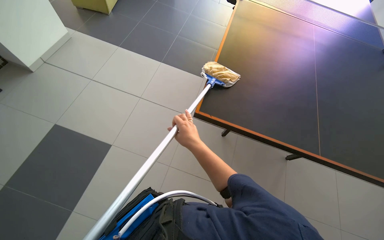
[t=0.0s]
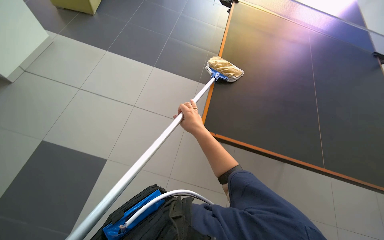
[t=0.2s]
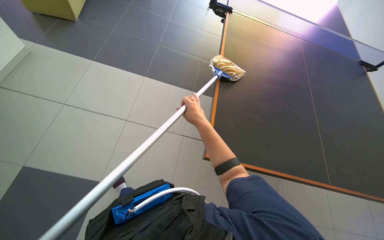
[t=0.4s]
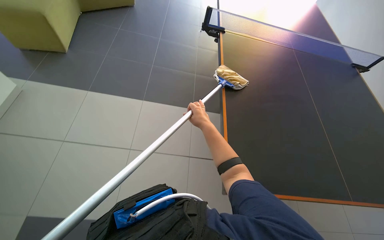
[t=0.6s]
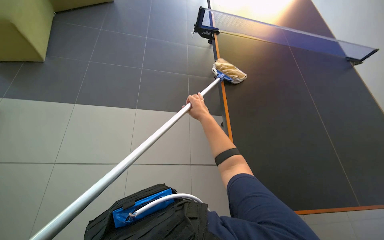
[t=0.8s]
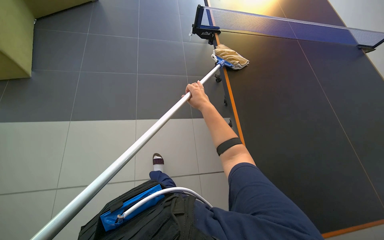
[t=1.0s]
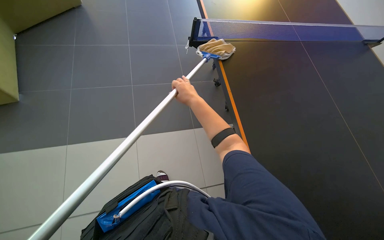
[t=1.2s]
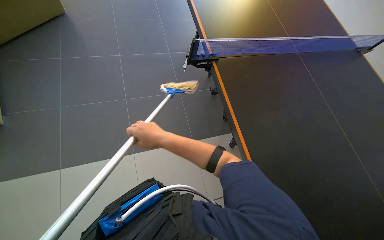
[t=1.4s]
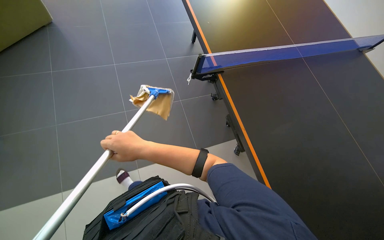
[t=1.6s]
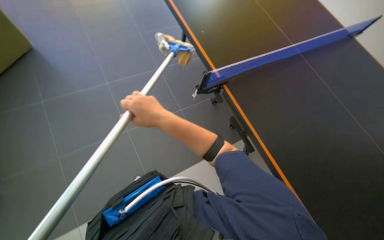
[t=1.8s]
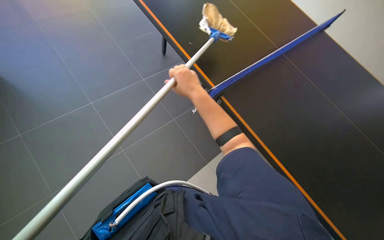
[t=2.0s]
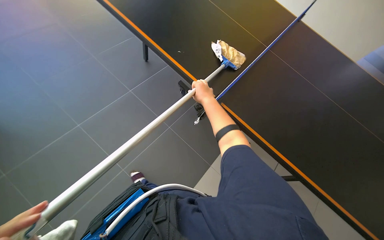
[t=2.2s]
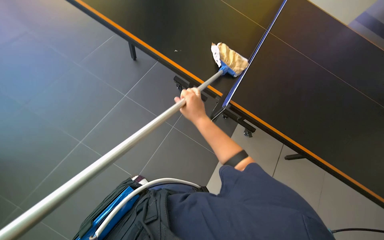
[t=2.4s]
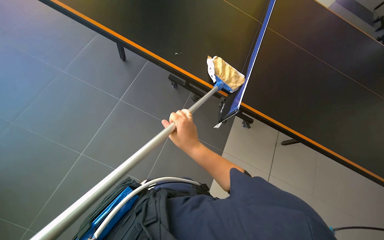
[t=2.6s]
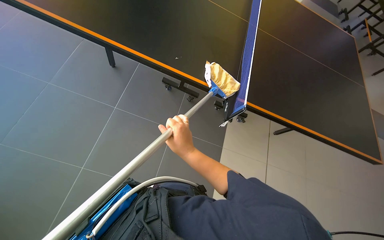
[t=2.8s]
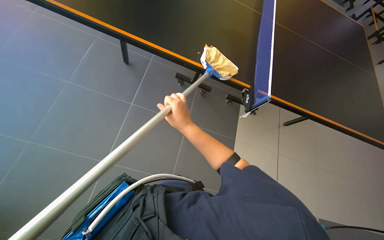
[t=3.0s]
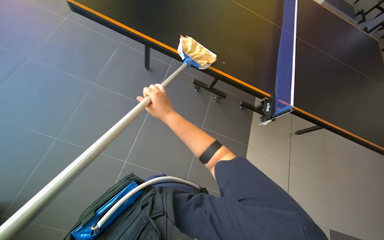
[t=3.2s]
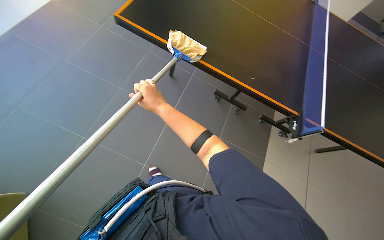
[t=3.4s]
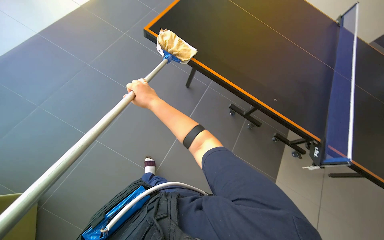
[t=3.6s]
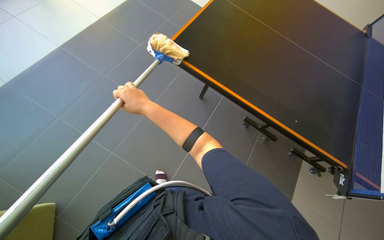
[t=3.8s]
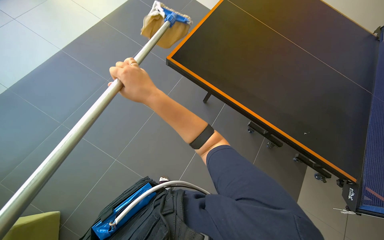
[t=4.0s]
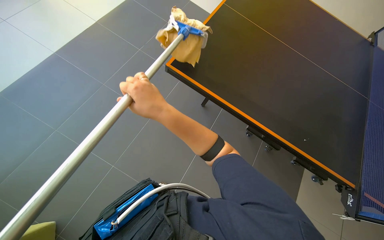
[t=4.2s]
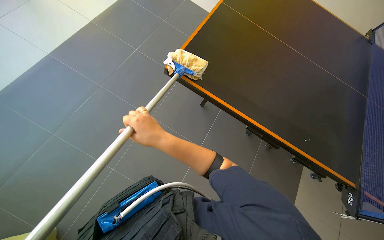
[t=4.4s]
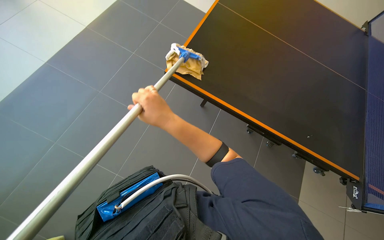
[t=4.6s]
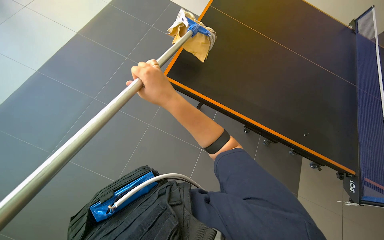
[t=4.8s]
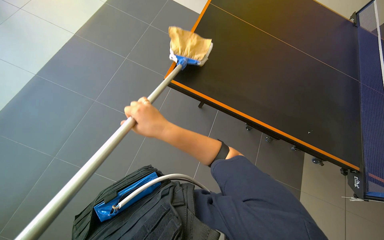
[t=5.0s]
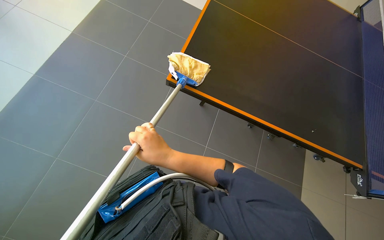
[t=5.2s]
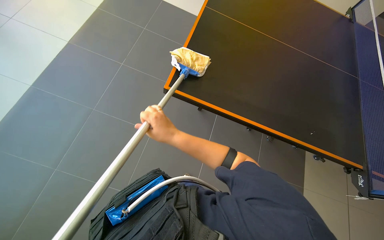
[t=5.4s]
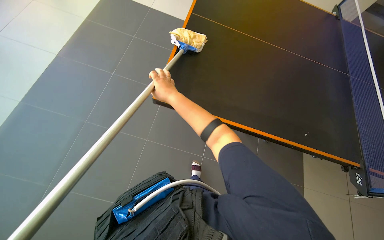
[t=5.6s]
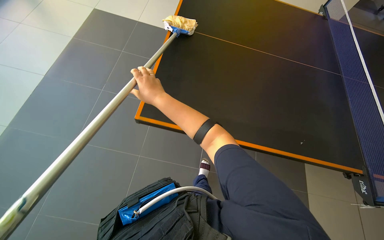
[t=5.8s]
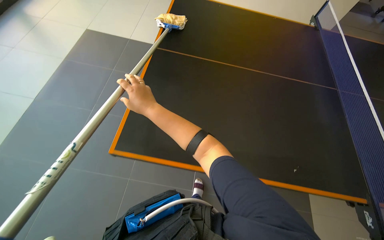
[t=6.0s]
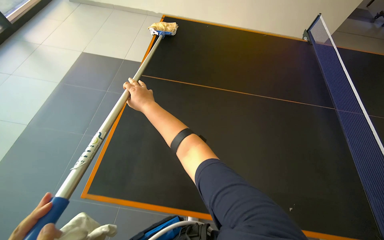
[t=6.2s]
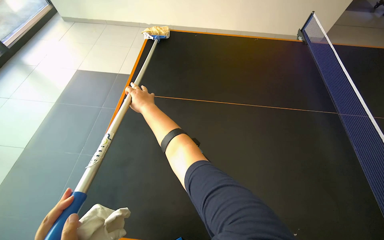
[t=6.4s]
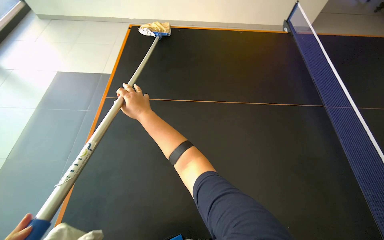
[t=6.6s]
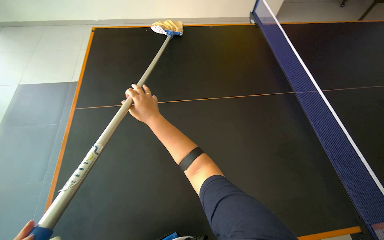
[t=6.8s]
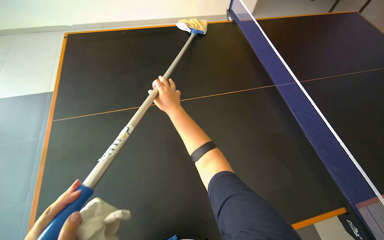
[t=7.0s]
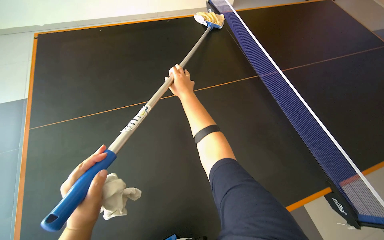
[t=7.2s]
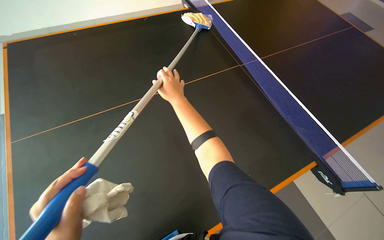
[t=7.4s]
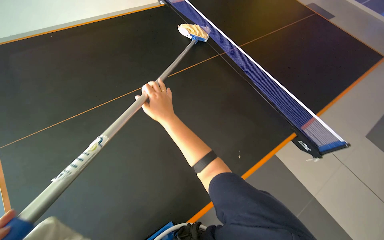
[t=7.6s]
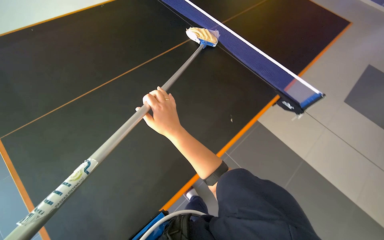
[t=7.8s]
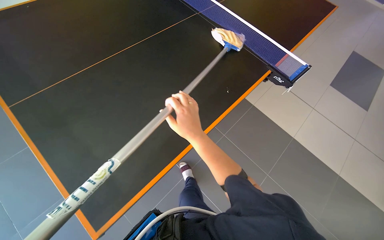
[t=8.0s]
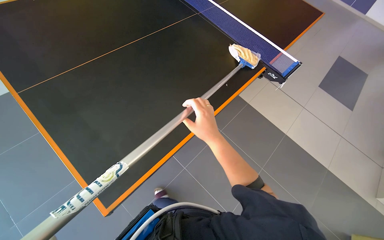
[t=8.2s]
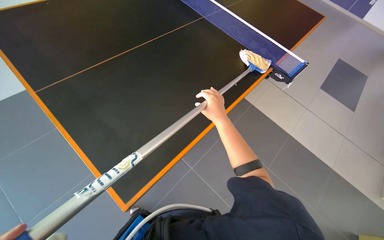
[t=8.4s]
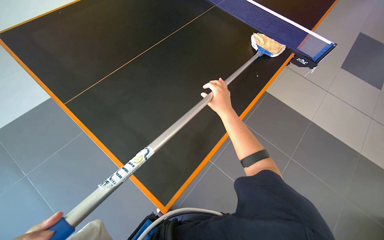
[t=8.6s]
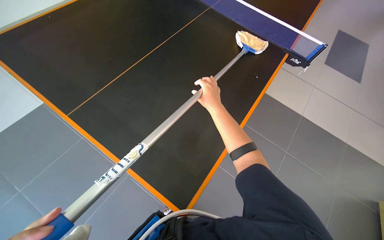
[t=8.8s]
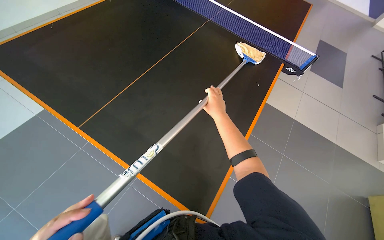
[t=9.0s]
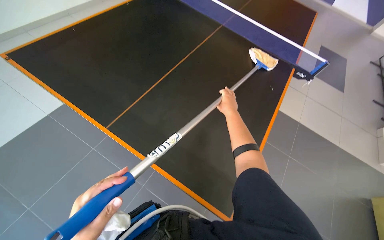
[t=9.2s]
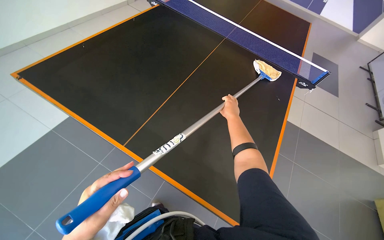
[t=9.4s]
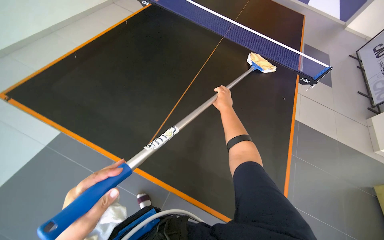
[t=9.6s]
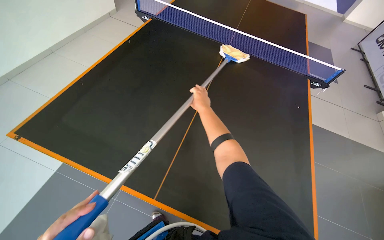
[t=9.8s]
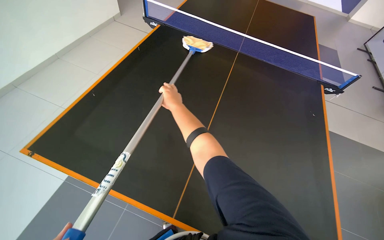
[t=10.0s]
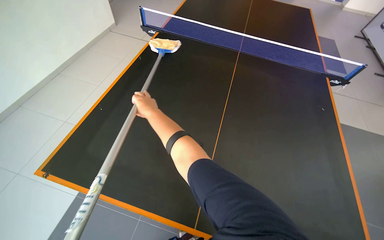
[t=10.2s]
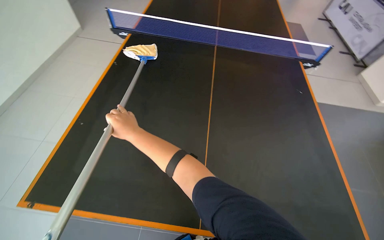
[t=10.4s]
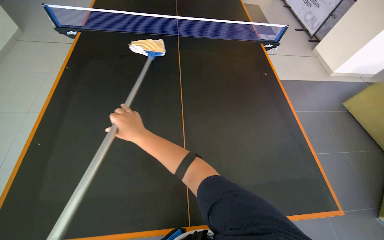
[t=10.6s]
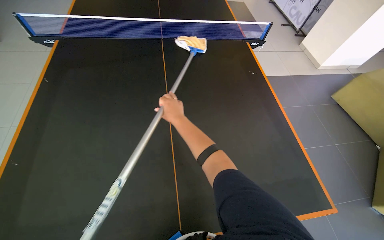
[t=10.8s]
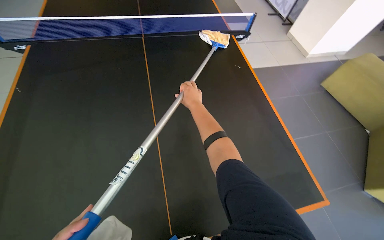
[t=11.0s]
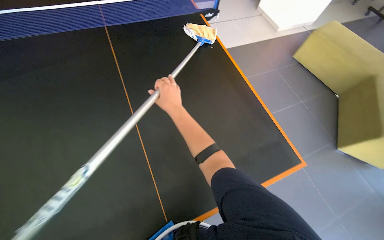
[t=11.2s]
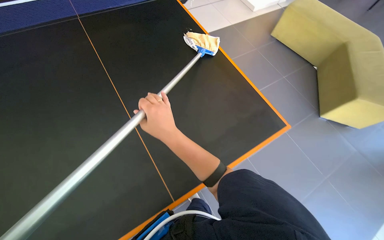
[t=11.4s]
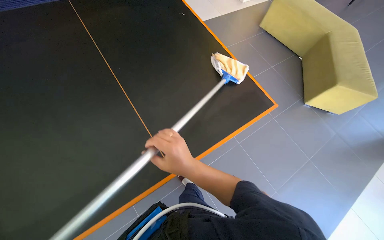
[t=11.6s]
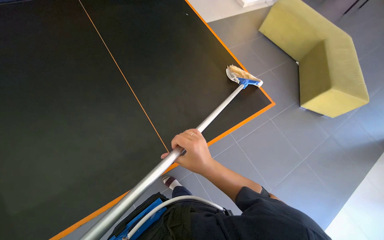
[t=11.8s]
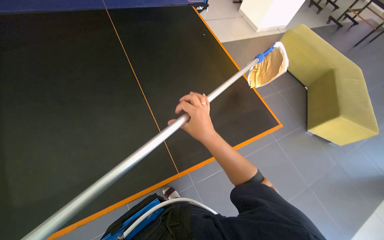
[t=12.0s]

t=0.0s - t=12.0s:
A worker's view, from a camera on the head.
Job: wiping surfaces.
The whole recording: Wiping ping-pong table with mop. The worker wipes the surface of the ping-pong table using a mop.
t=0.0s - t=1.6s: The right hand travels to the left by roughly 15 cm.
t=1.6s - t=3.0s: The camera travels approximately 50 cm. The wearer's head swings about 30 degrees to the right.
t=6.0s - t=7.6s: The wearer looks some 35 degrees further to the right.
t=7.6s - t=9.0s: The right hand moves to the right, roughly 15 cm.

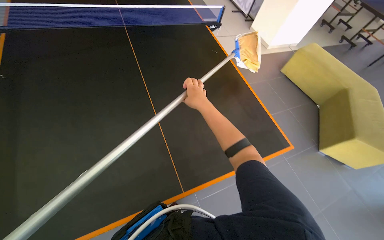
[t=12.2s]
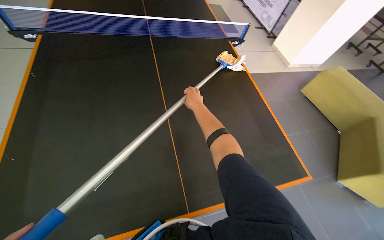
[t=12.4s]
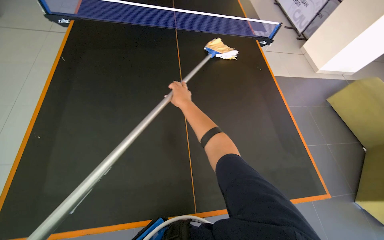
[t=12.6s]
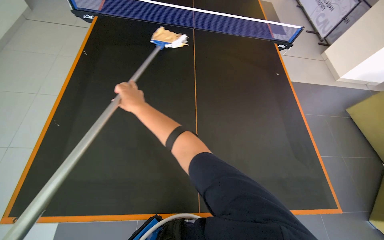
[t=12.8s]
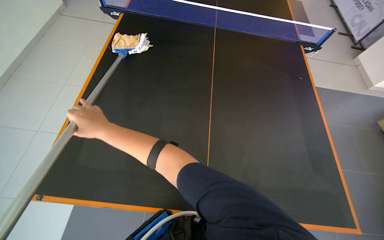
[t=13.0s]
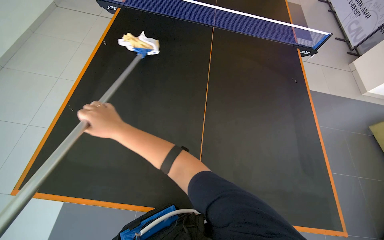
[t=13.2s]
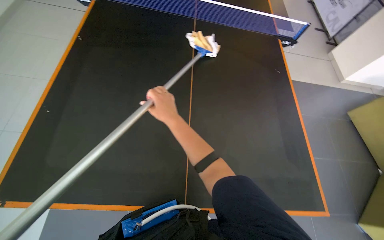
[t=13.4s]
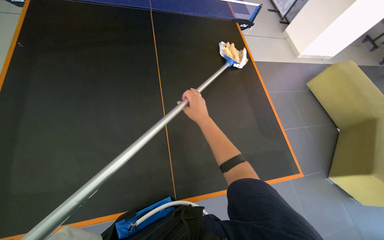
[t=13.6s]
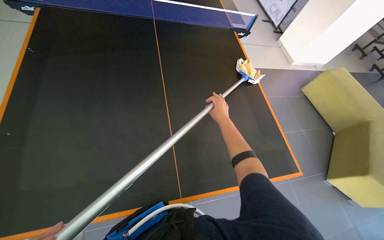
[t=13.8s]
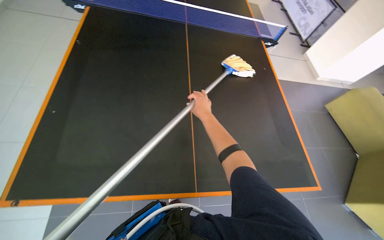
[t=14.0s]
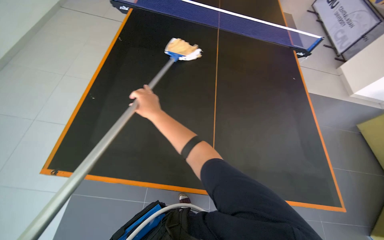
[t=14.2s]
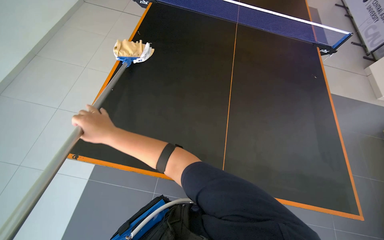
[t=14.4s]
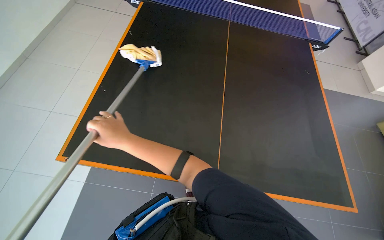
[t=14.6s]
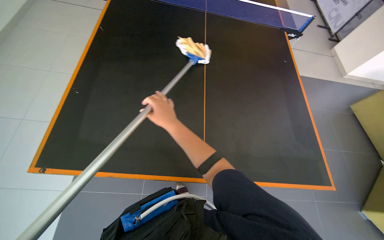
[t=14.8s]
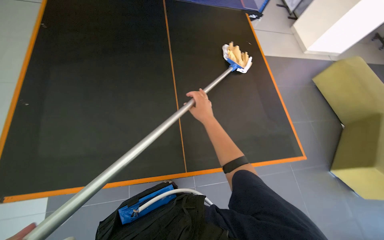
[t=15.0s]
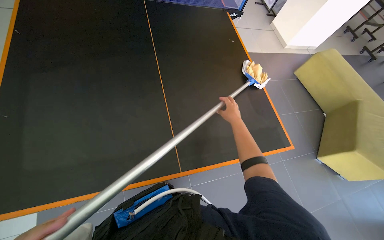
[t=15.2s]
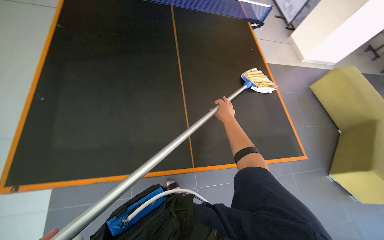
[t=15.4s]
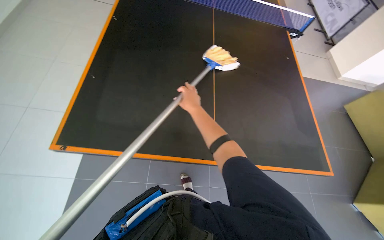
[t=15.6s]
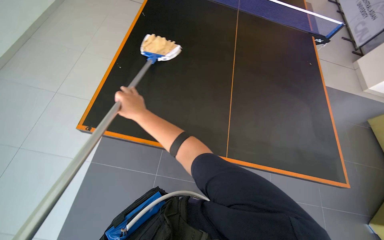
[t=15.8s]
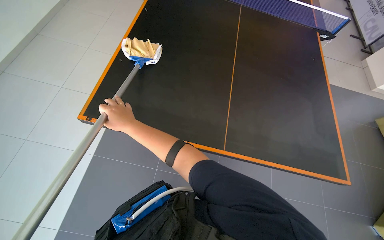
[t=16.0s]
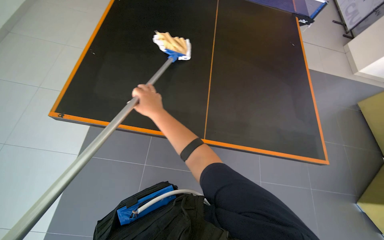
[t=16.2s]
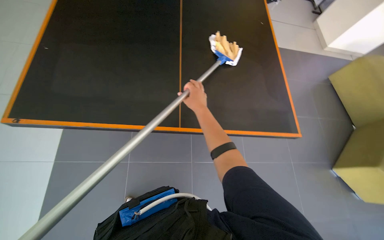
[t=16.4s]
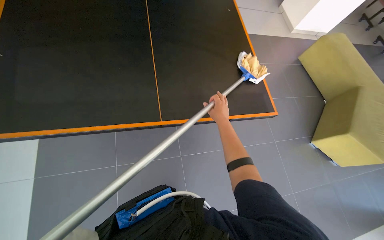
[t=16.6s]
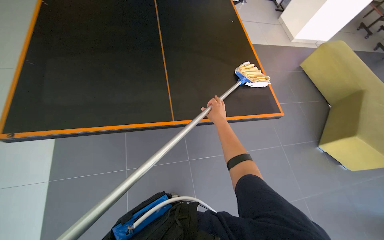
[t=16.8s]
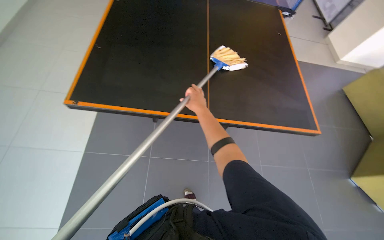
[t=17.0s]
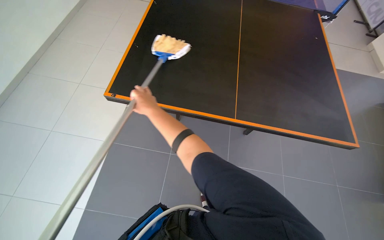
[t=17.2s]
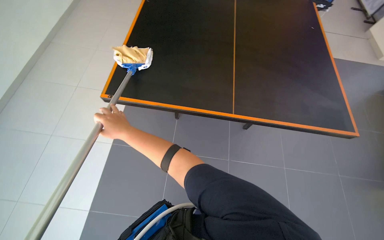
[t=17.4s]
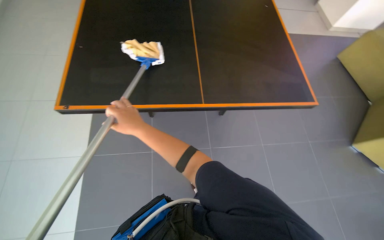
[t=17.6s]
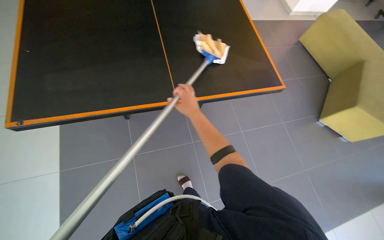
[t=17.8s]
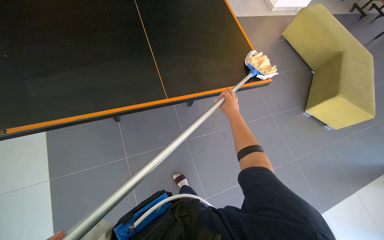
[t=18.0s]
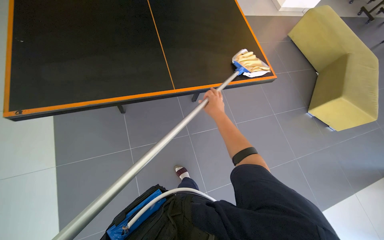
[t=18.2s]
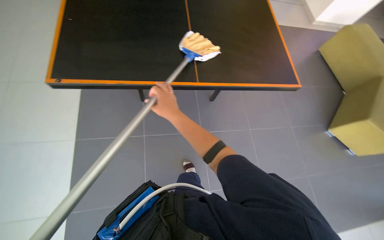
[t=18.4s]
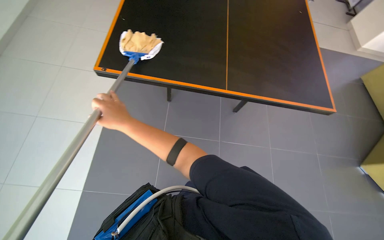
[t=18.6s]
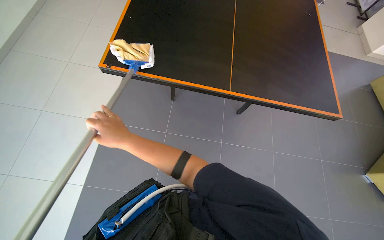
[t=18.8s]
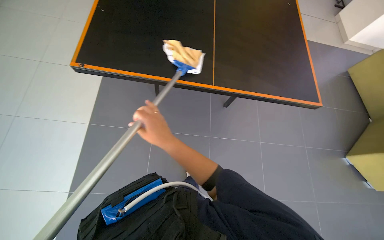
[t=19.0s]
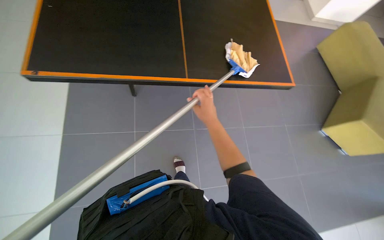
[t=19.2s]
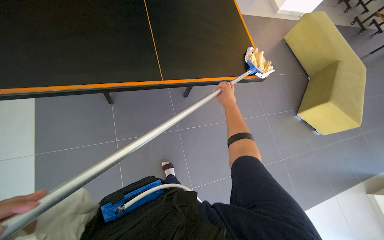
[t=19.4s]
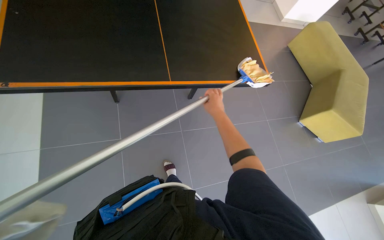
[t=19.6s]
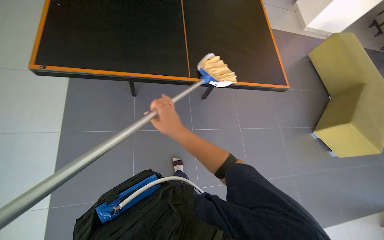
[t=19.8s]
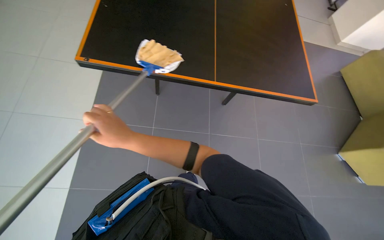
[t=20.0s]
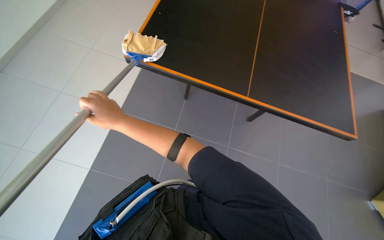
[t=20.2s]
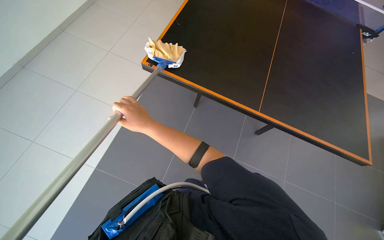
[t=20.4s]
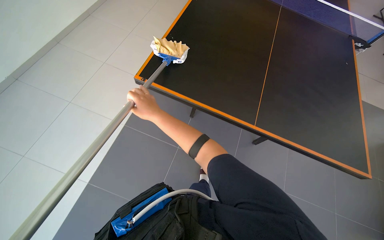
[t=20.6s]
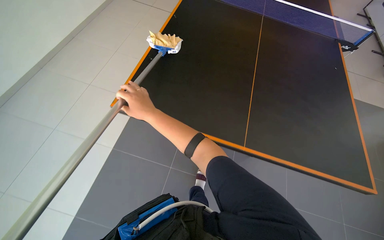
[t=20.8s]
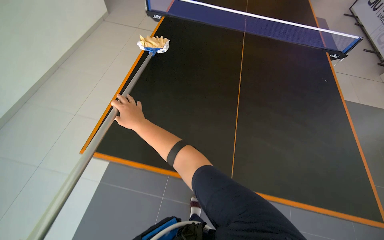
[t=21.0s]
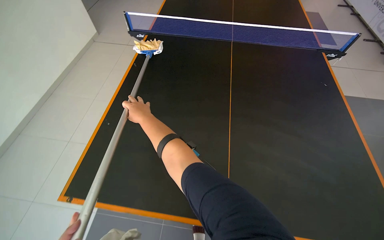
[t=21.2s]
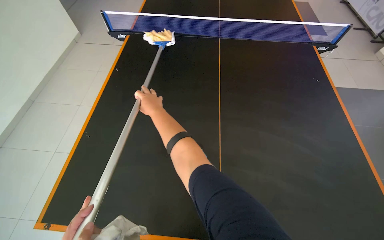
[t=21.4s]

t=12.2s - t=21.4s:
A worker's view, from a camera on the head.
Job: wiping surfaces.
The whole recording: Wiping ping-pong table with mop. The worker wipes the surface of the ping-pong table using a mop.
t=18.4s - t=19.8s: The right hand swings left and right, some 35 cm each way, with 2 reversals.
